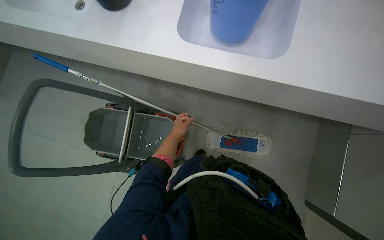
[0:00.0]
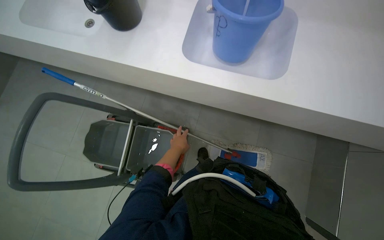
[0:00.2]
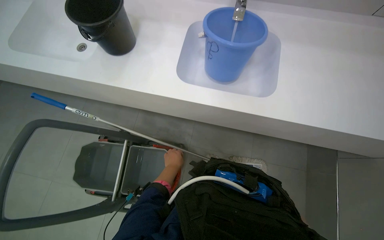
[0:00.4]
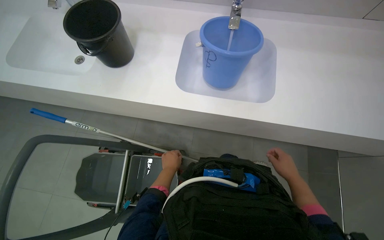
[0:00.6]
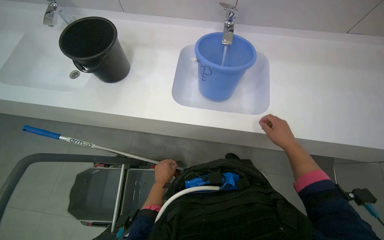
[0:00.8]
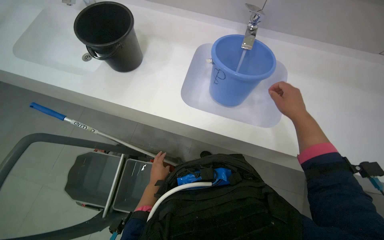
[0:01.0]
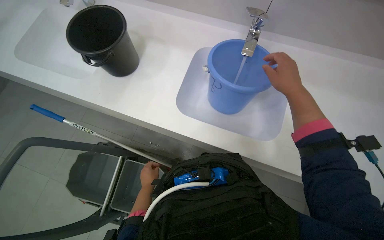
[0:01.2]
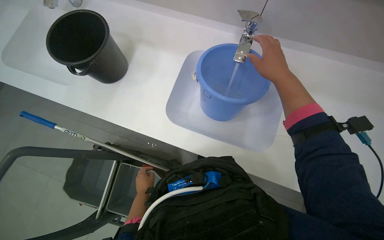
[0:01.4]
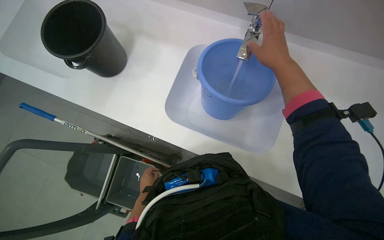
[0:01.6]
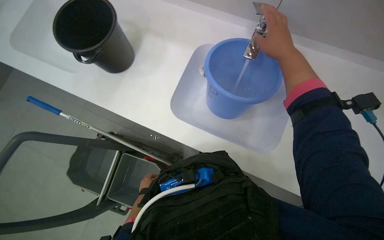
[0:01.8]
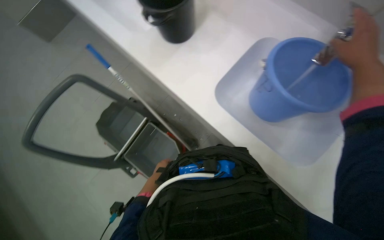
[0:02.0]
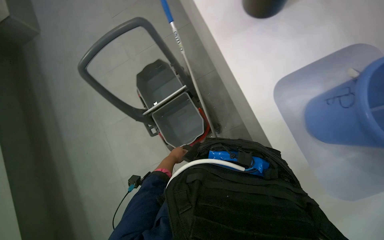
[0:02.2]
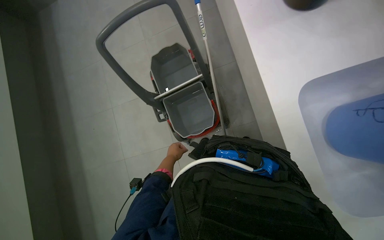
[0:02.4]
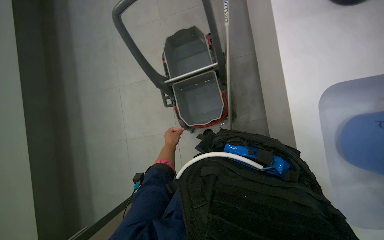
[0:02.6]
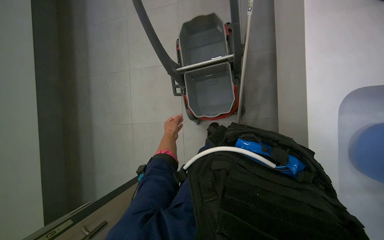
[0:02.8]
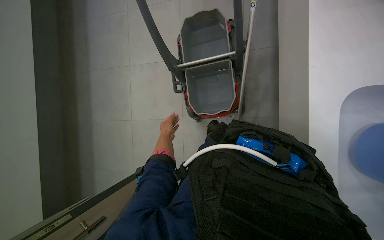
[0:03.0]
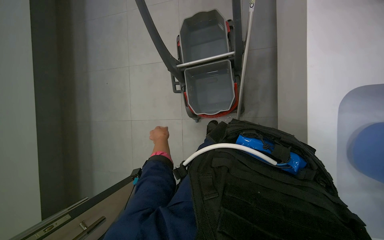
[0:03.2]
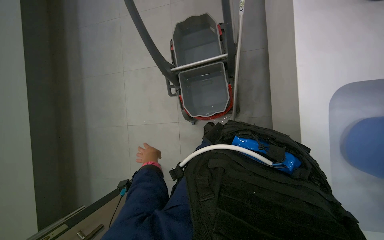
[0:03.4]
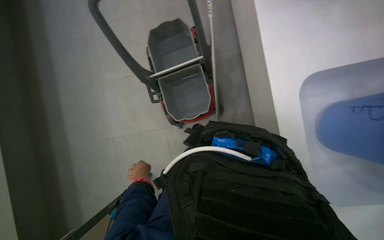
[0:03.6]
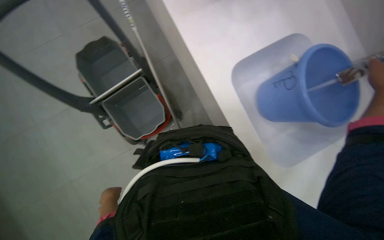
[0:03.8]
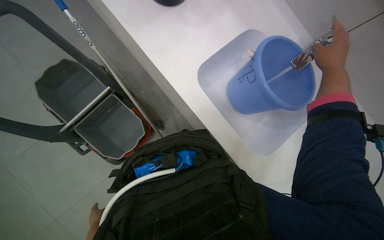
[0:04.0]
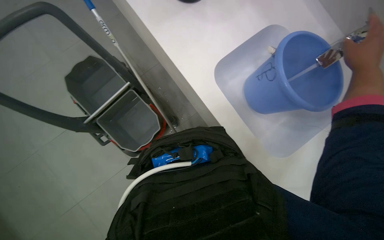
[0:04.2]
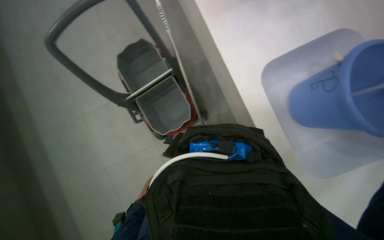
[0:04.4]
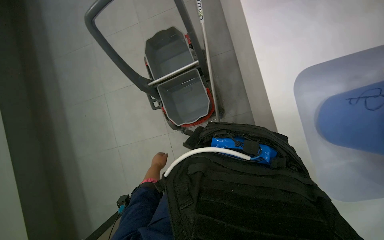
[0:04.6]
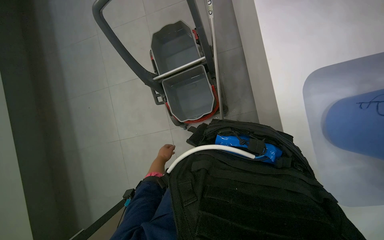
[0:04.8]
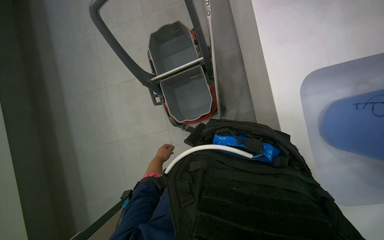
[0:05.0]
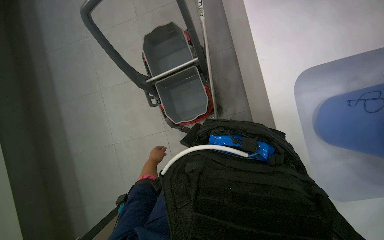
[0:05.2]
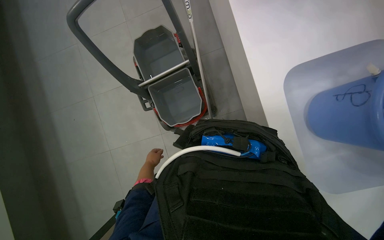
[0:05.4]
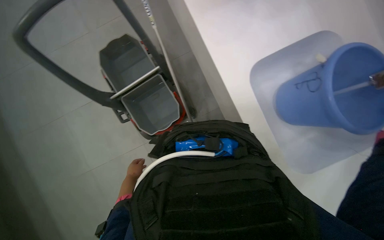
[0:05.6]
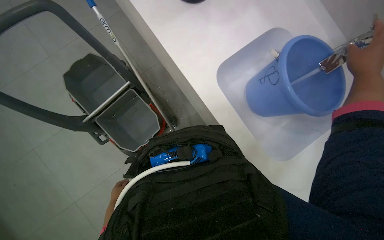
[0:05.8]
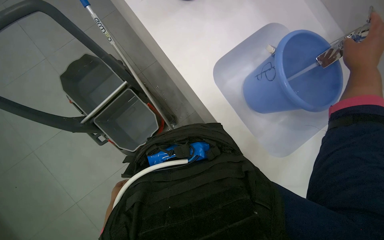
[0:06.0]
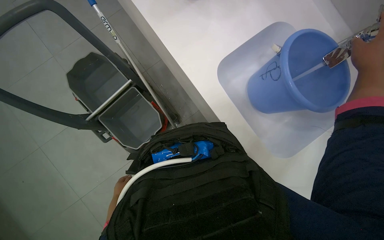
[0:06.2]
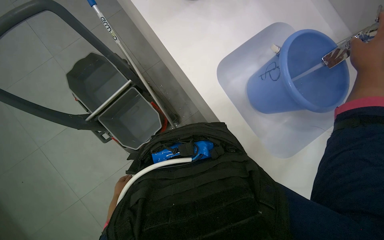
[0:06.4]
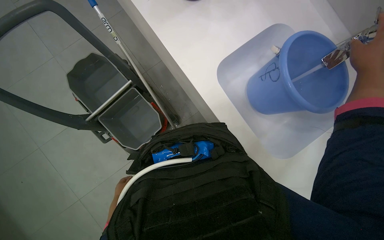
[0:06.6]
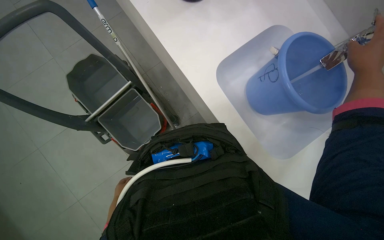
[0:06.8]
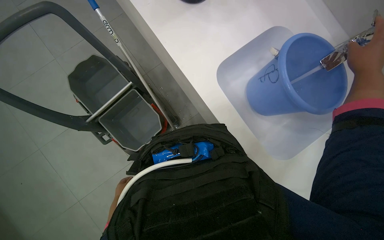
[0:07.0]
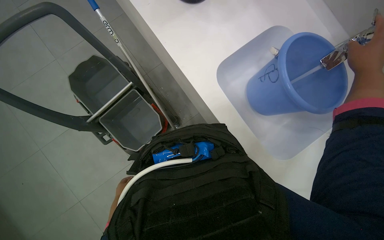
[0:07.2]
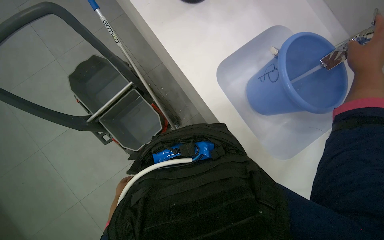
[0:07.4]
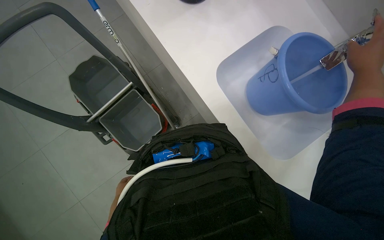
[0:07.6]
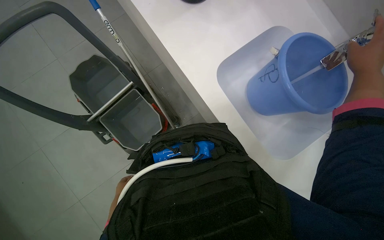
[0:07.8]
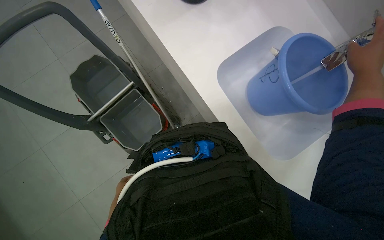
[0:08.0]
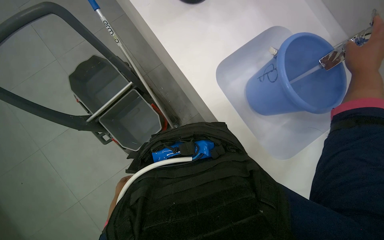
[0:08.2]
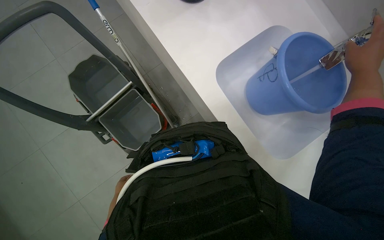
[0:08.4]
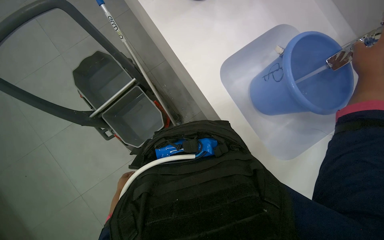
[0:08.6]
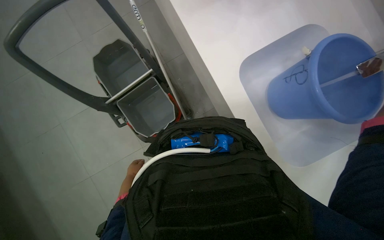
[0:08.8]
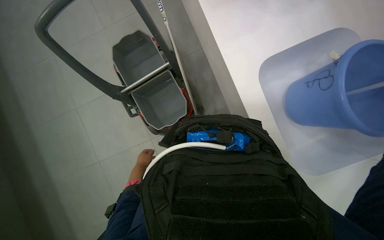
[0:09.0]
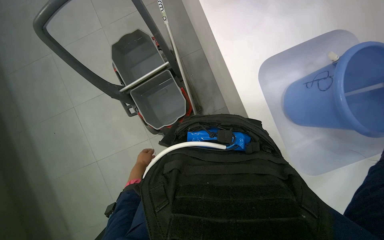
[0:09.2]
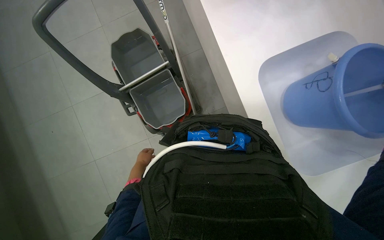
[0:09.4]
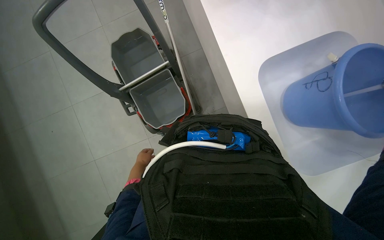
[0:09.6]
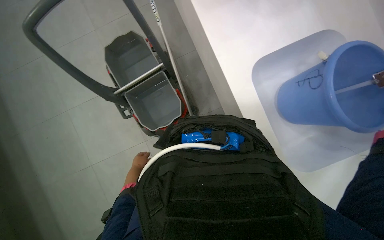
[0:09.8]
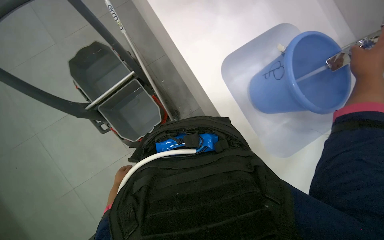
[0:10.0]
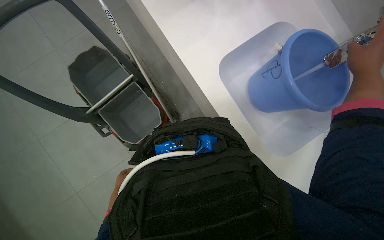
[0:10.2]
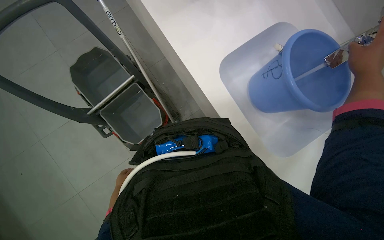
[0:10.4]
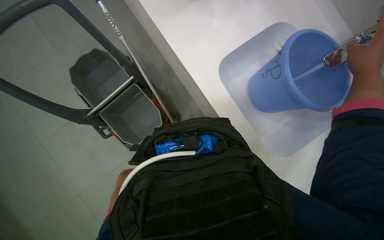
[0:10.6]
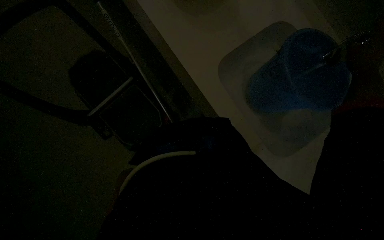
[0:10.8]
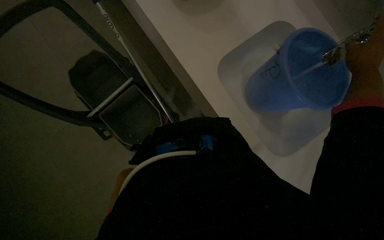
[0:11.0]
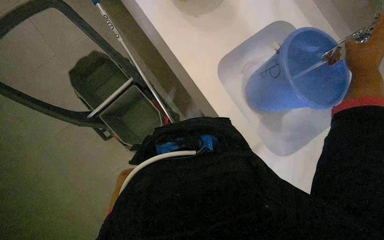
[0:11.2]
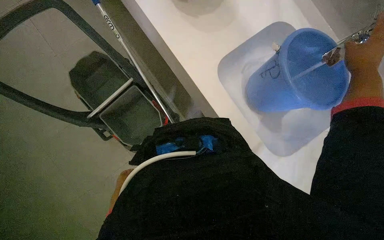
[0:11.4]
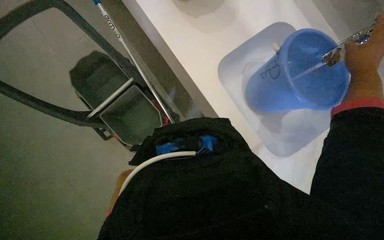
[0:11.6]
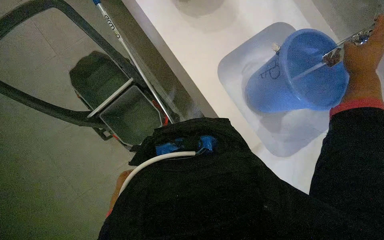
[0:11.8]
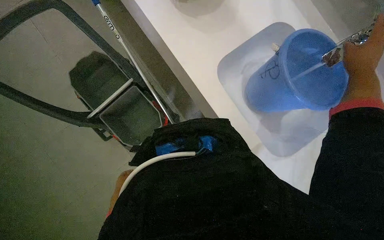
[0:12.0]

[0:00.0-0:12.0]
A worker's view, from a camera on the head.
Job: preparing cleaning supplies.
The whole recording: Filling and organizing cleaning buckets. The worker fills buckets with water, adds cleaning solution, and attaches the mop head to the handle.
0:00.0 to 0:01.6: The left hand goes some 15 cm farther from the camera.
0:01.6 to 0:03.0: The wearer looks about 65 degrees further to the left. The camera pitches downward, by roughly 20 degrees.
0:06.0 to 0:07.6: The hands make small movements and keep their place.

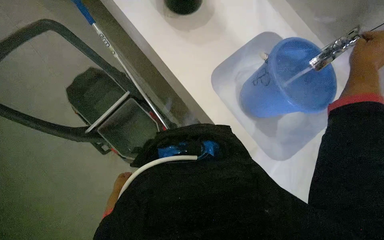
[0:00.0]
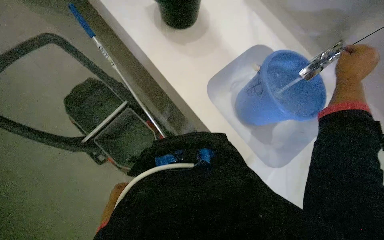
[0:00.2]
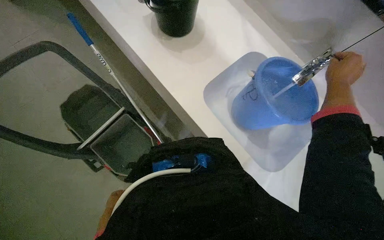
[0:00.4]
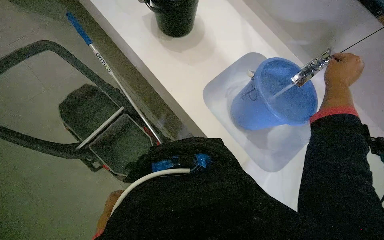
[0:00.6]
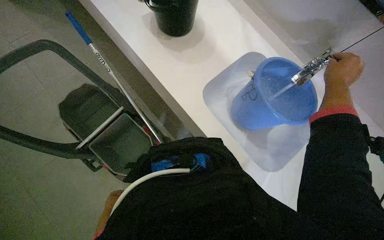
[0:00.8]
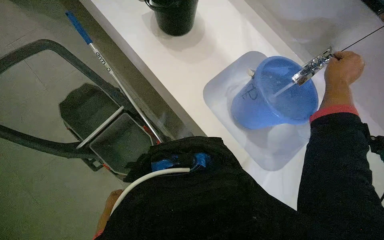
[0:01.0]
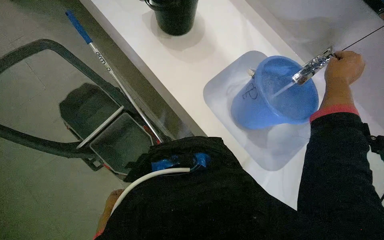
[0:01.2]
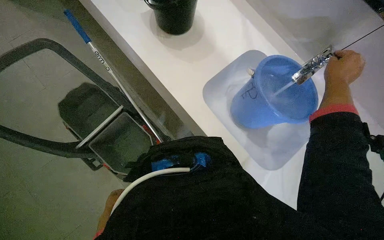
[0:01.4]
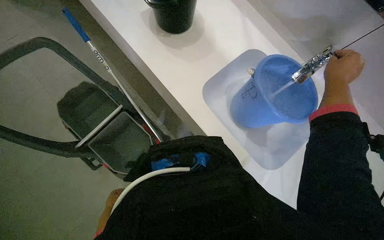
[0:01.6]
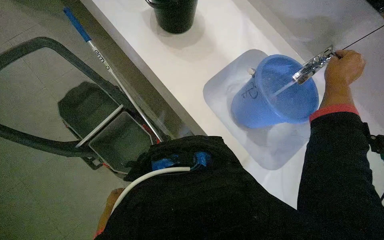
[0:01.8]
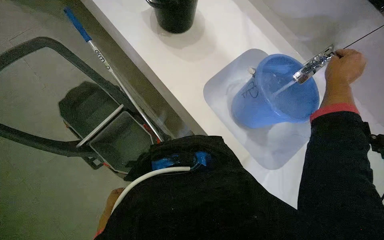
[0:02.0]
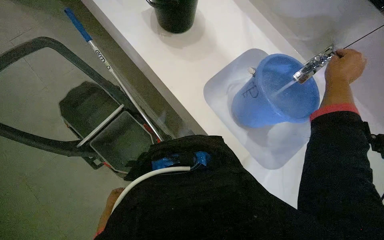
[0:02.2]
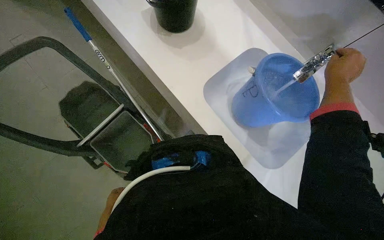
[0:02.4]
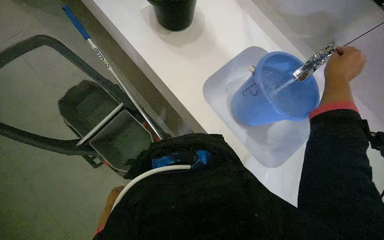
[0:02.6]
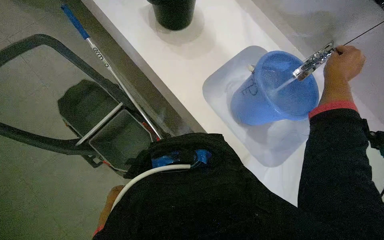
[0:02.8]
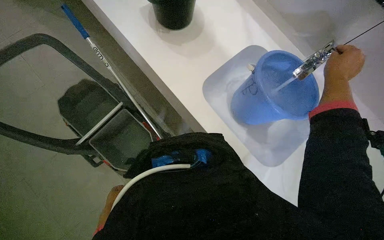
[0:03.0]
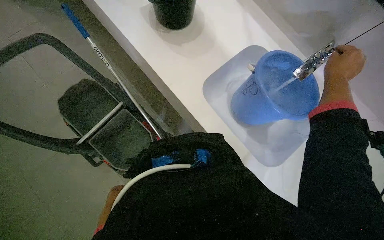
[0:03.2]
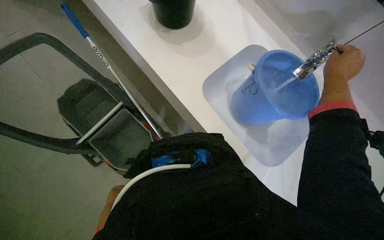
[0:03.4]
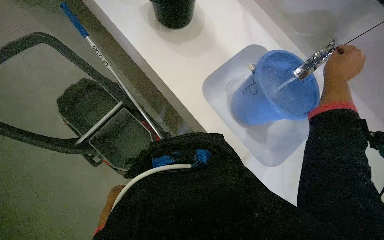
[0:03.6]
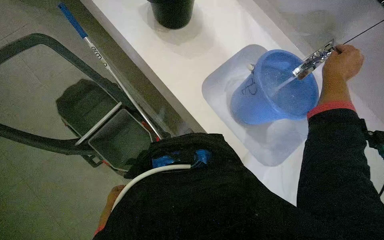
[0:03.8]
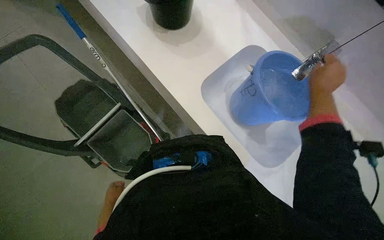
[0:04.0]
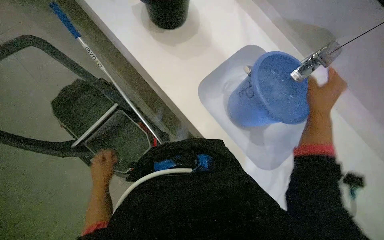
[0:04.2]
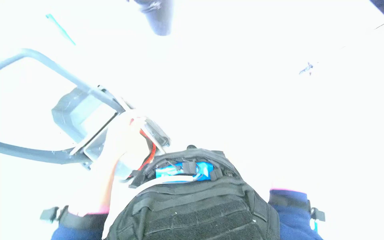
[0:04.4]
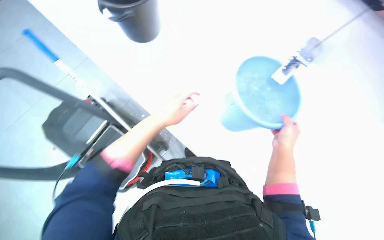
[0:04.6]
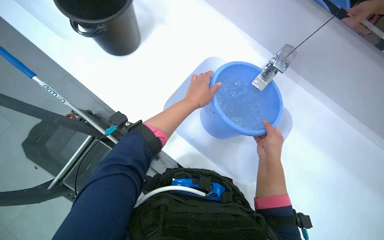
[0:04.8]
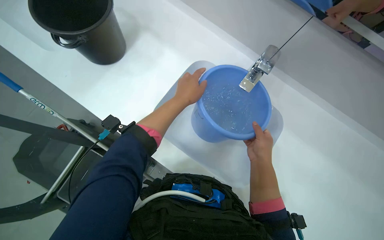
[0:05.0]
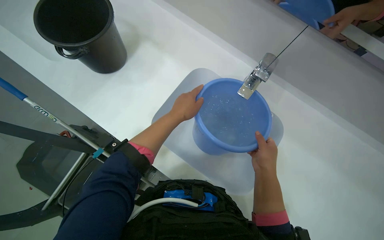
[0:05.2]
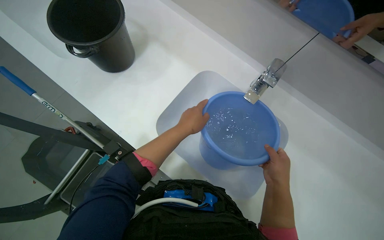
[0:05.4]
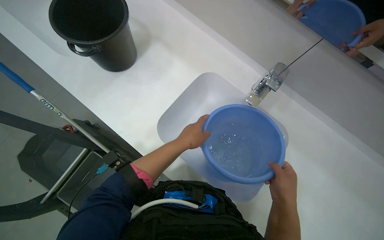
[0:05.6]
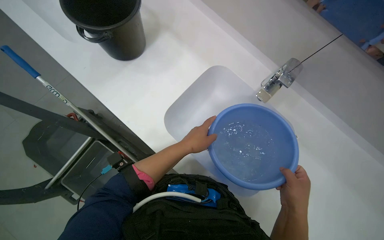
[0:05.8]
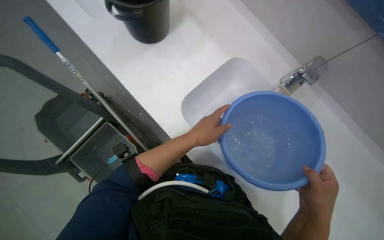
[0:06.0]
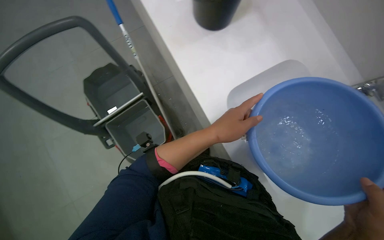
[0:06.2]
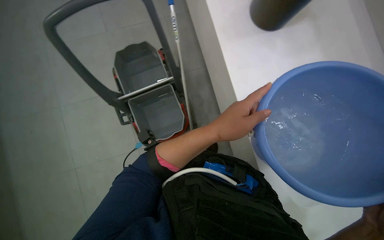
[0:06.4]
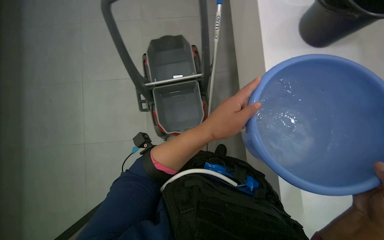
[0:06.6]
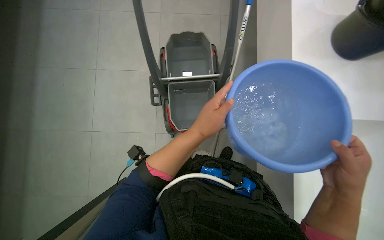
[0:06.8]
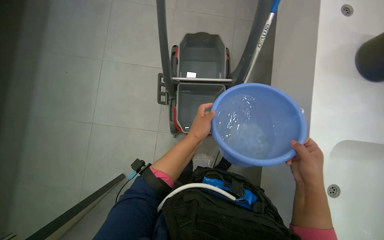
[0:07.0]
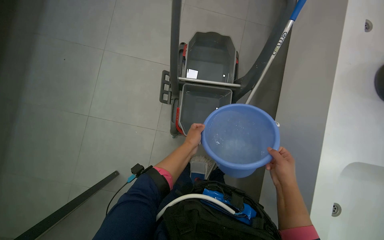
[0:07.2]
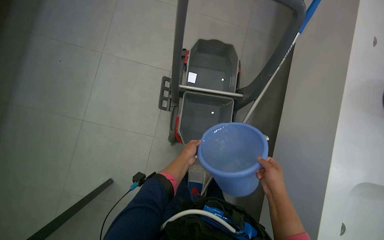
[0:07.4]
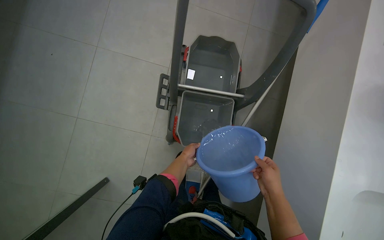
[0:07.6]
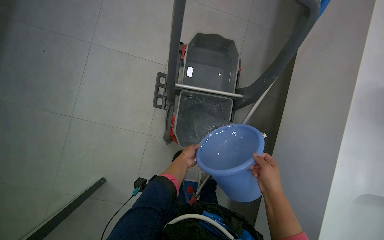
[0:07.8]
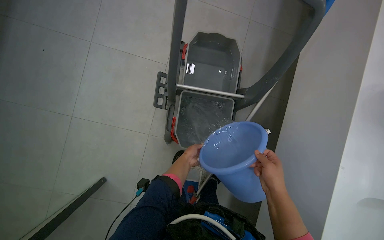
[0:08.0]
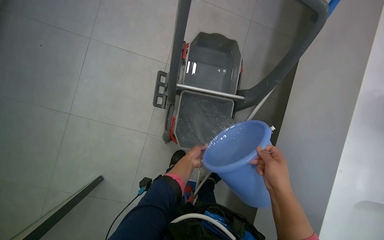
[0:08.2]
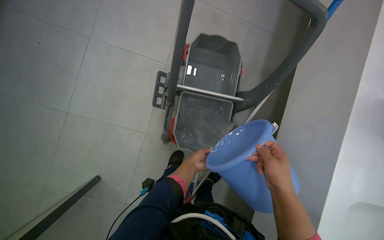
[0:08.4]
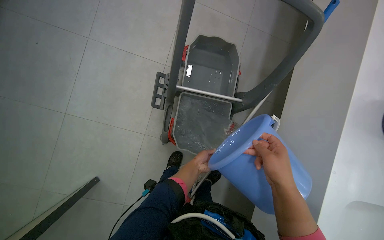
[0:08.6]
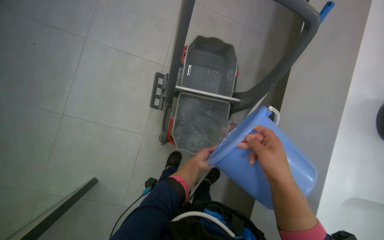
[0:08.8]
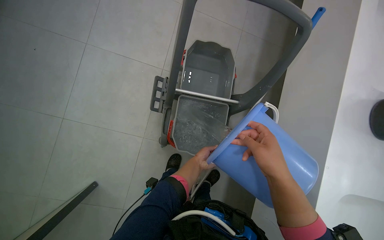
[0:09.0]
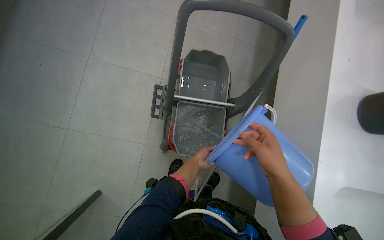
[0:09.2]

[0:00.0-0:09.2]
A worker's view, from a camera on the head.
Job: preparing cleaning supplies.
The whole recording: Filling and organizing cleaning buckets. The worker fills buckets with water, adds cleaning solution, and attaches the mop head to the handle.
0:00.0 to 0:01.6: The left hand travels nearer to the camera and back again, approximately 10 cm each way.
0:01.6 to 0:03.0: The hands make small movements and keep their place.
0:03.0 to 0:04.6: The left hand is displaced up the picture, nearer to the camera and to the right by approximately 60 cm.
0:07.6 to 0:09.2: The right hand heads up the picture, covering roughly 10 cm.
